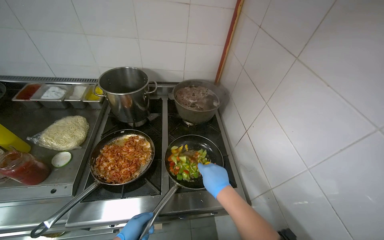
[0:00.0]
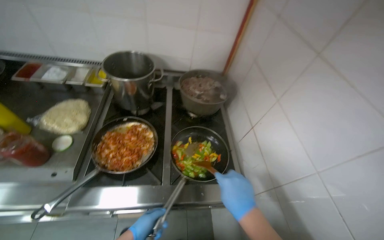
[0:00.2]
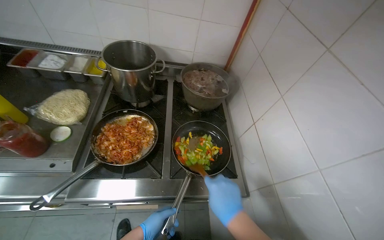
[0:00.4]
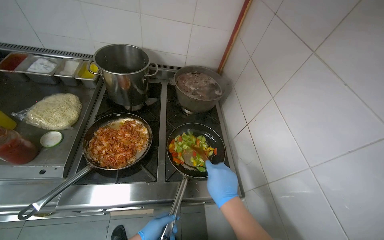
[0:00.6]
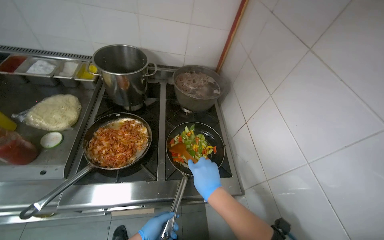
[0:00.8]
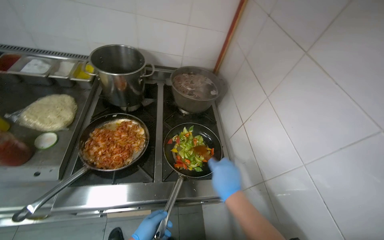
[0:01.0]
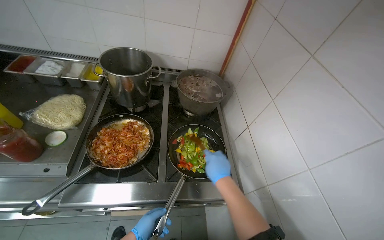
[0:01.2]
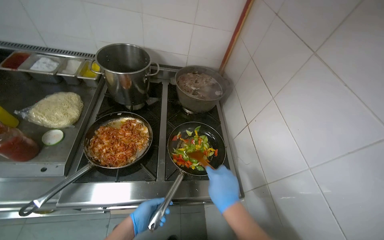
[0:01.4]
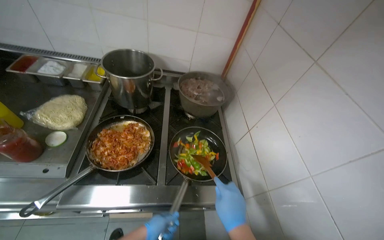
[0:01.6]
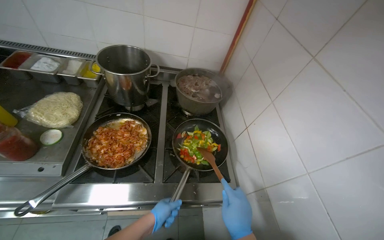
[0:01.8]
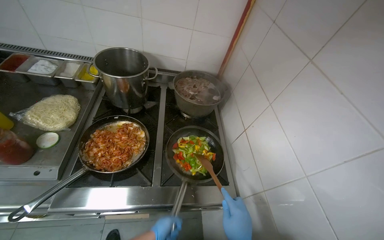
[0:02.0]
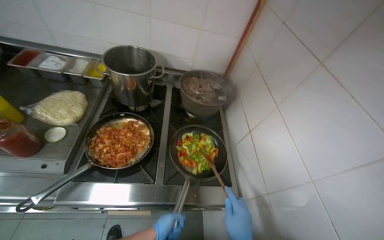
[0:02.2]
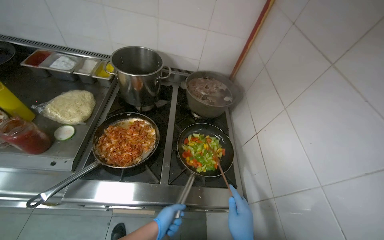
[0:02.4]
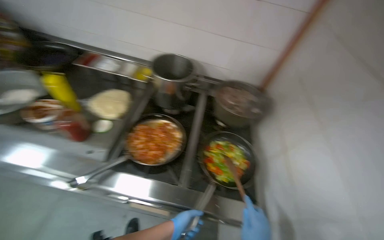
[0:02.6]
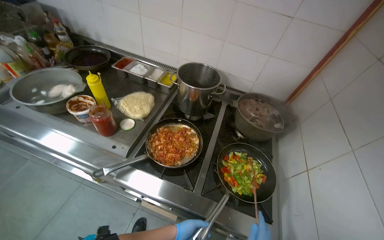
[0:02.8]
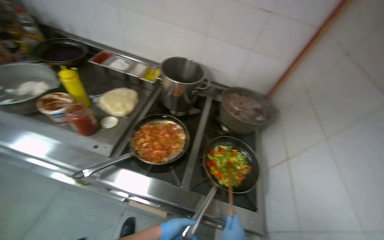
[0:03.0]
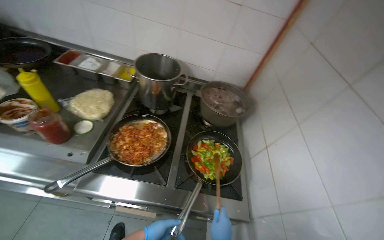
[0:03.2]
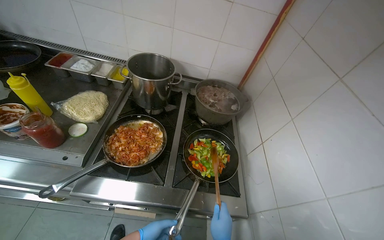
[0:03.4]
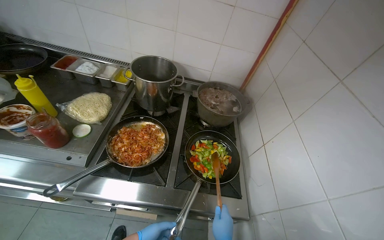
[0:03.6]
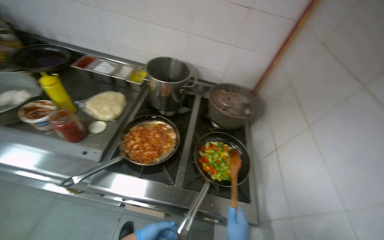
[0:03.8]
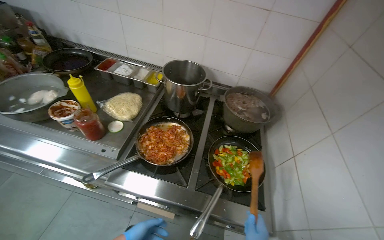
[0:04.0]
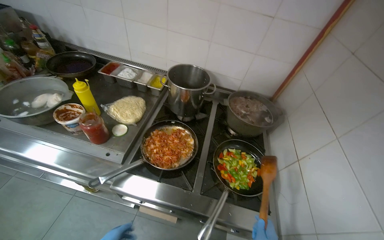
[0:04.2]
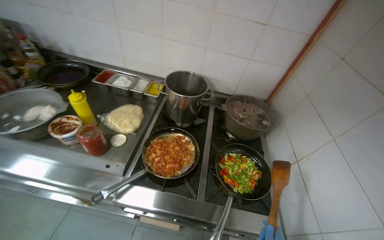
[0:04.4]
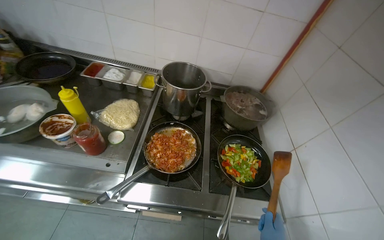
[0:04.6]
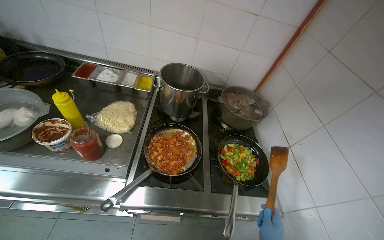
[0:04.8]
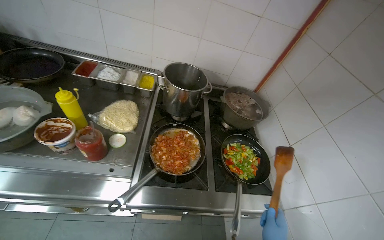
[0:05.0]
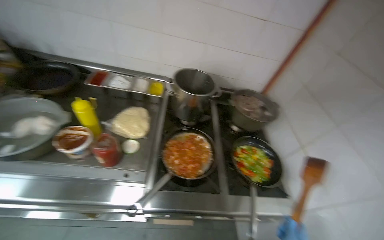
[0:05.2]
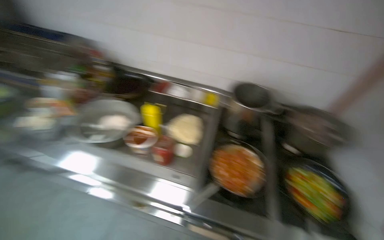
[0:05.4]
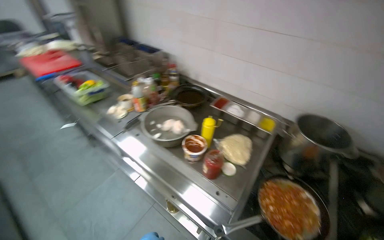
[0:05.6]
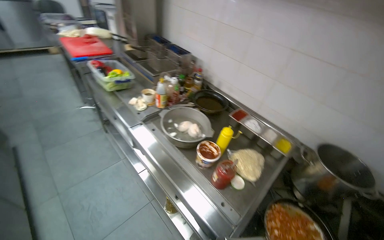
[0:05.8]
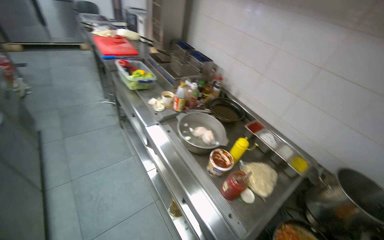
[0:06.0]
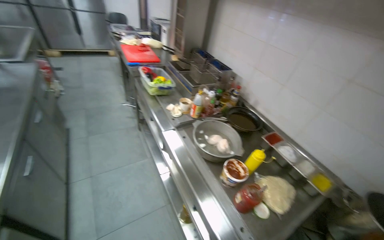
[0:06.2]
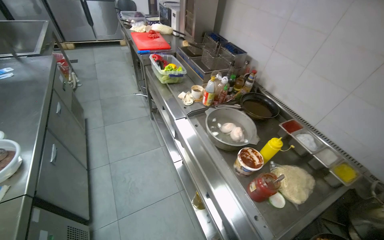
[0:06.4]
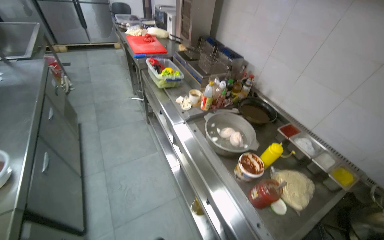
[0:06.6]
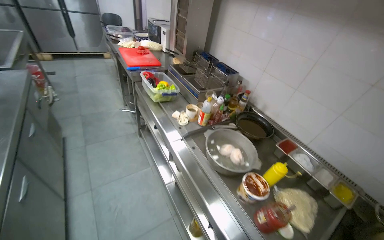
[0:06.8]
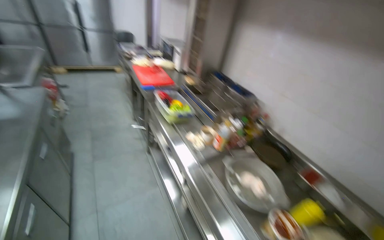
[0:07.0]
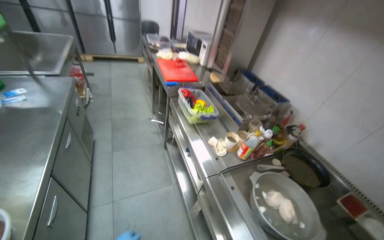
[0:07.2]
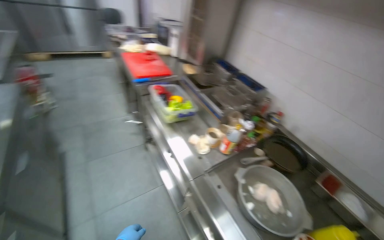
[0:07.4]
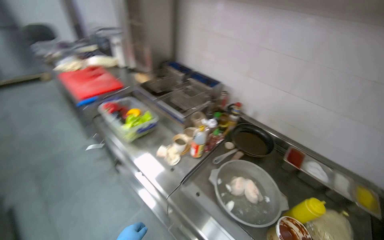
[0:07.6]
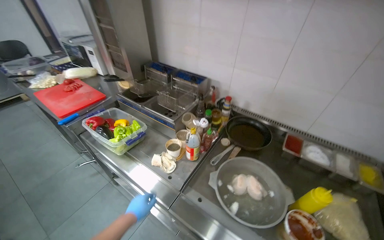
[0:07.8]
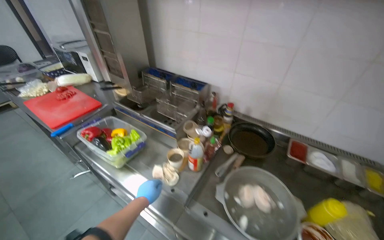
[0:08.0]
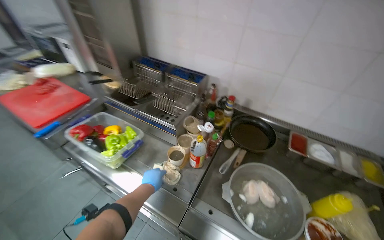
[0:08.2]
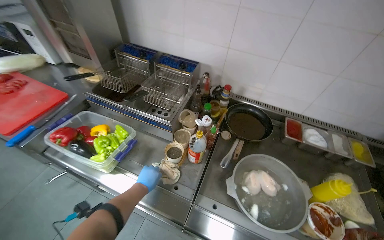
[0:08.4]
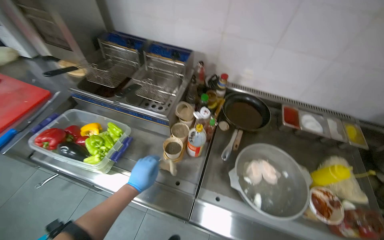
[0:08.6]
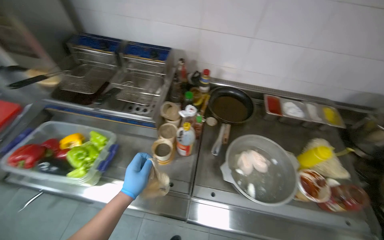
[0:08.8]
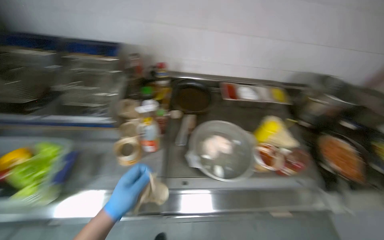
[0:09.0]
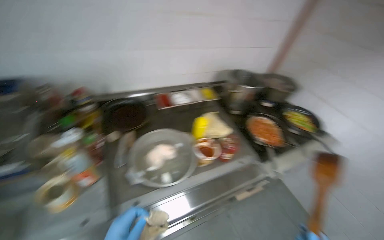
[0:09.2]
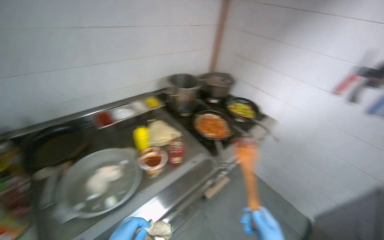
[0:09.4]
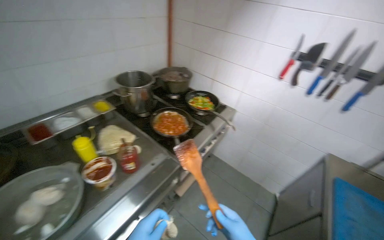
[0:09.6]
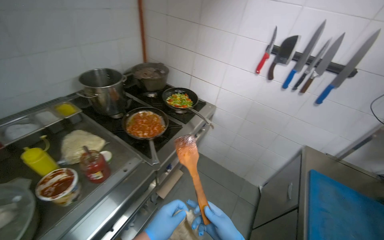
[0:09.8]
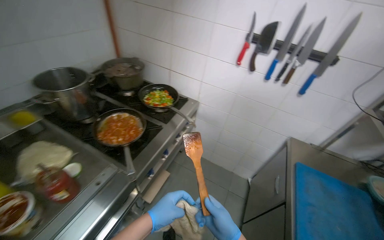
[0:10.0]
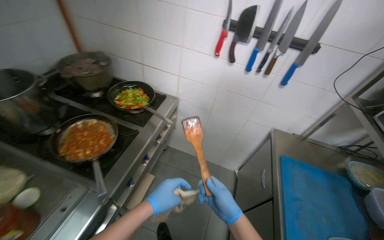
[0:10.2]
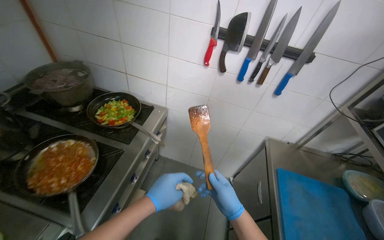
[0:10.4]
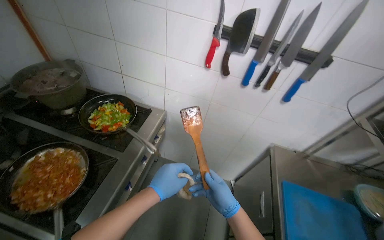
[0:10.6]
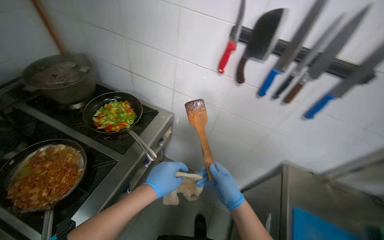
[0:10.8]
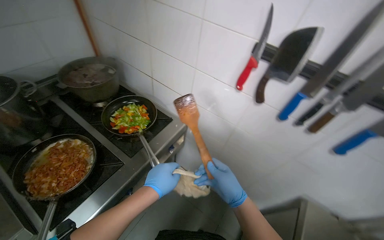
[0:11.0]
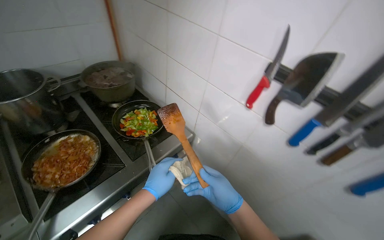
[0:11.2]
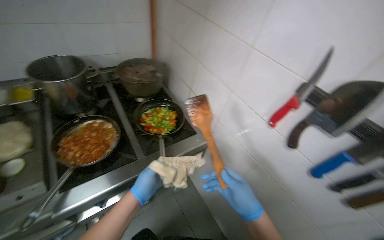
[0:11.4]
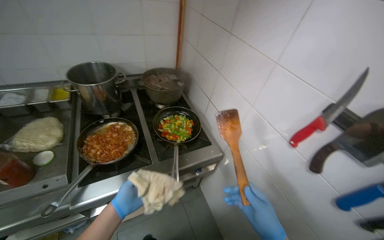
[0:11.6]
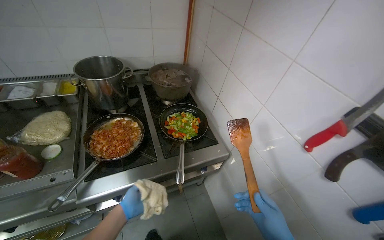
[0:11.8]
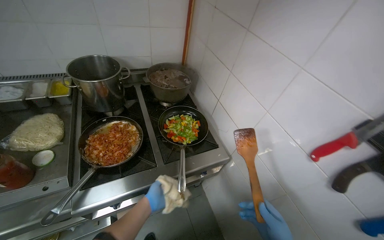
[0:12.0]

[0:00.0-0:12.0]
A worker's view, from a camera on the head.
Job: cooking food.
The whole recording: Cooking vegetables in pan. The worker stirs and flambés vegetables in a pan on the stove, adding an ingredient.
0:01.6 to 0:03.0: The head turns to the left by approximately 15 degrees.
0:04.4 to 0:06.0: The head travels some 40 cm. The head rotates approximately 45 degrees to the left.
0:06.0 to 0:07.6: The head travels roughly 50 cm.
0:07.6 to 0:09.0: The head turns to the right by approximately 45 degrees. The view tips downward by roughly 15 degrees.
0:09.0 to 0:10.4: The camera is carried approximately 90 cm. The head turns to the right by roughly 70 degrees.
0:10.4 to 0:12.0: The head rotates about 50 degrees to the left.

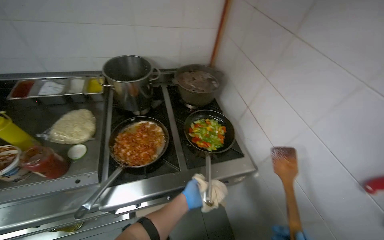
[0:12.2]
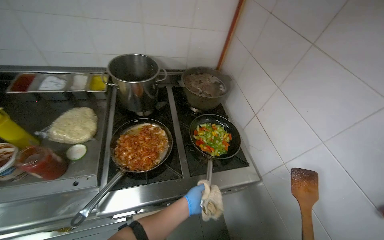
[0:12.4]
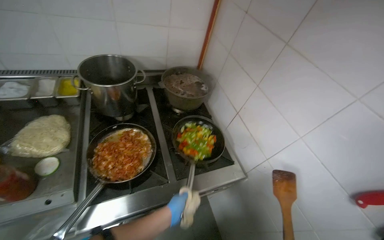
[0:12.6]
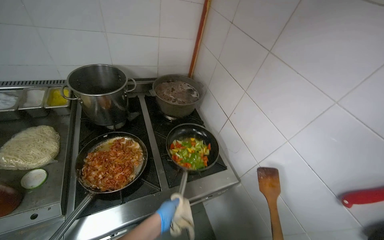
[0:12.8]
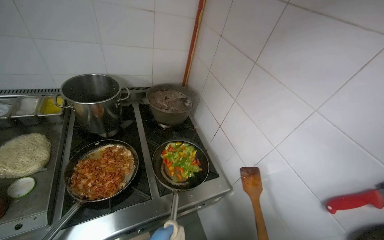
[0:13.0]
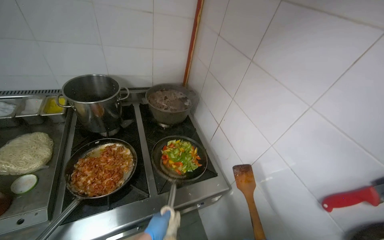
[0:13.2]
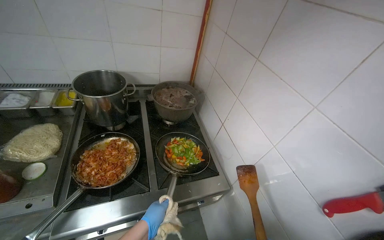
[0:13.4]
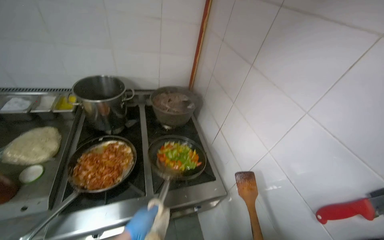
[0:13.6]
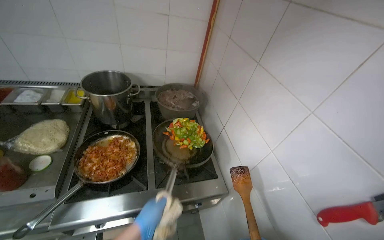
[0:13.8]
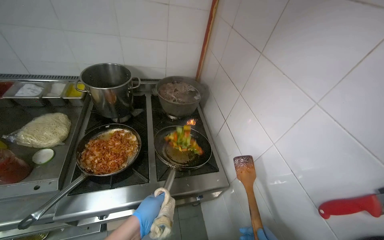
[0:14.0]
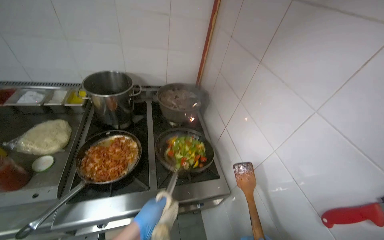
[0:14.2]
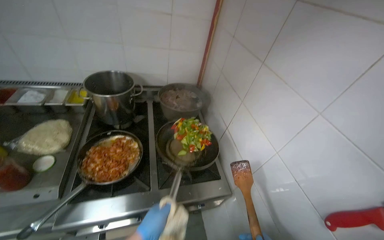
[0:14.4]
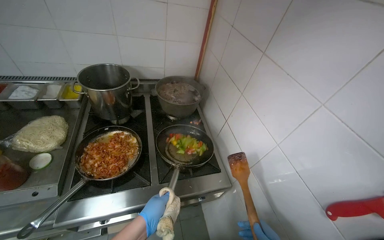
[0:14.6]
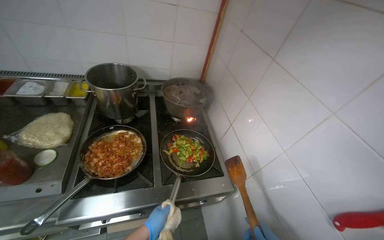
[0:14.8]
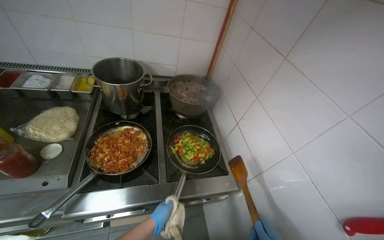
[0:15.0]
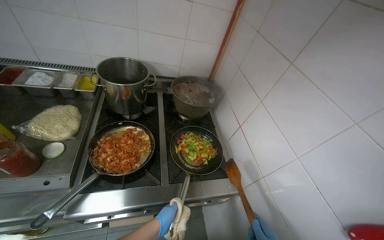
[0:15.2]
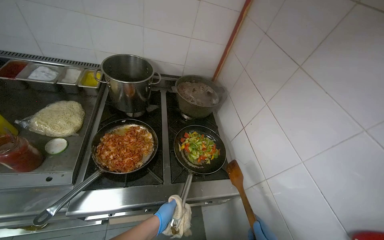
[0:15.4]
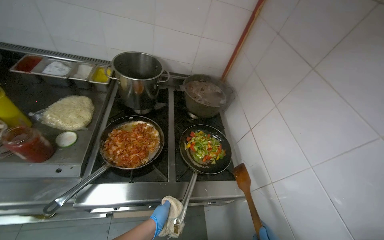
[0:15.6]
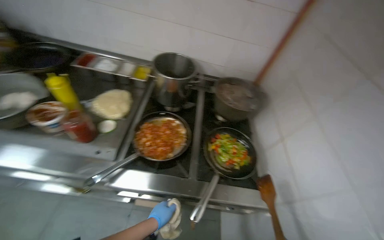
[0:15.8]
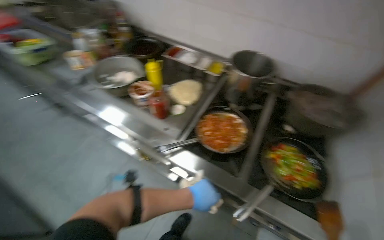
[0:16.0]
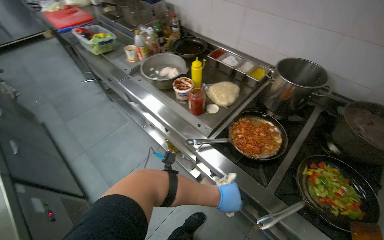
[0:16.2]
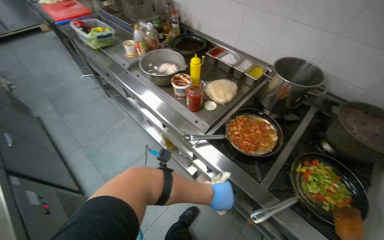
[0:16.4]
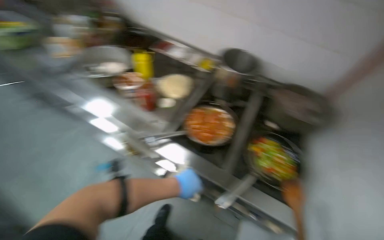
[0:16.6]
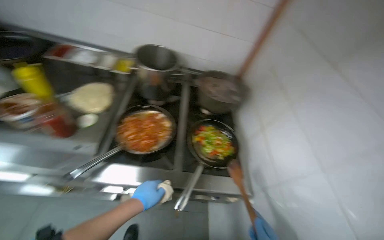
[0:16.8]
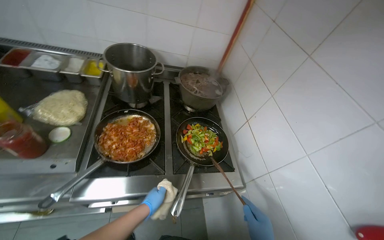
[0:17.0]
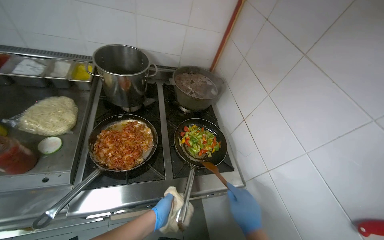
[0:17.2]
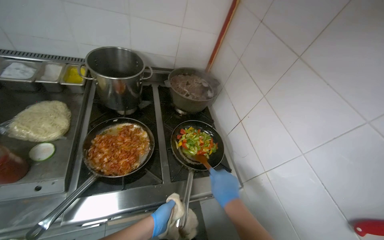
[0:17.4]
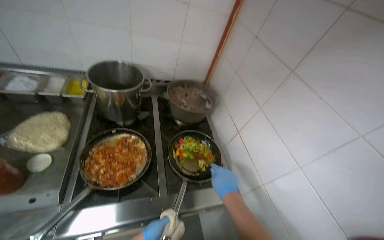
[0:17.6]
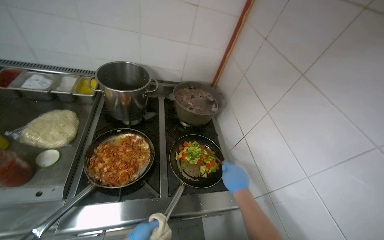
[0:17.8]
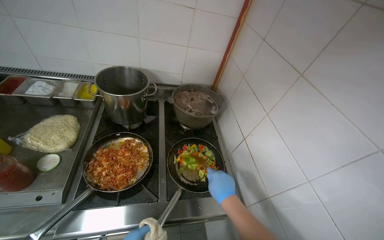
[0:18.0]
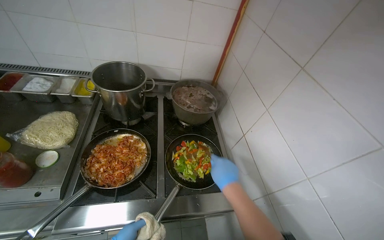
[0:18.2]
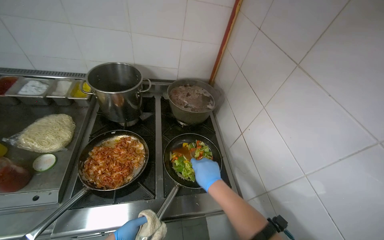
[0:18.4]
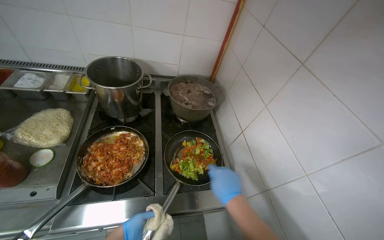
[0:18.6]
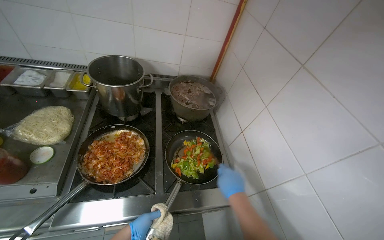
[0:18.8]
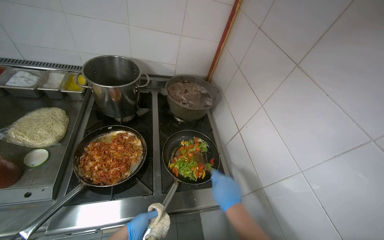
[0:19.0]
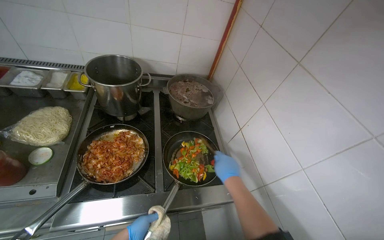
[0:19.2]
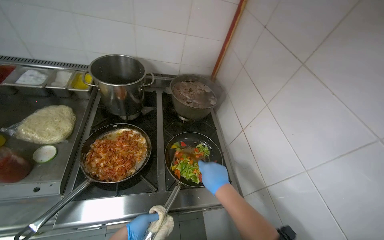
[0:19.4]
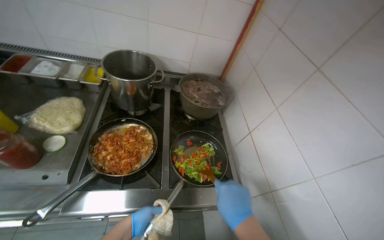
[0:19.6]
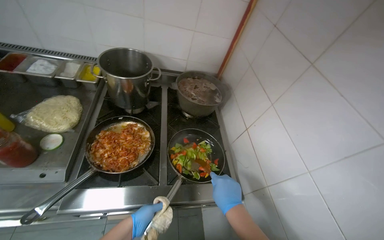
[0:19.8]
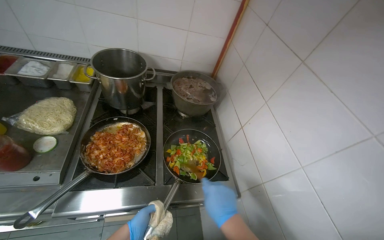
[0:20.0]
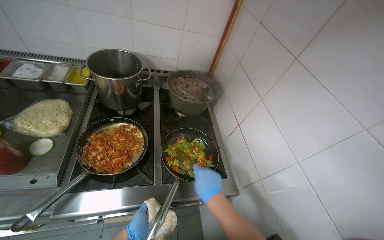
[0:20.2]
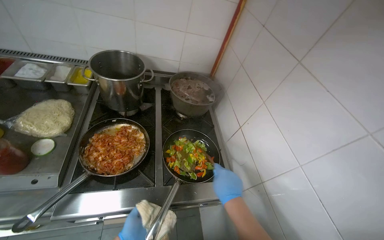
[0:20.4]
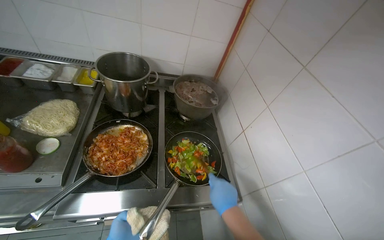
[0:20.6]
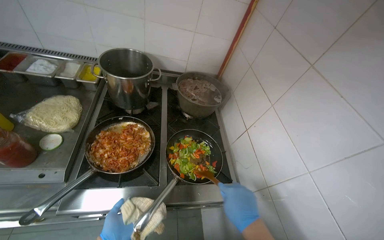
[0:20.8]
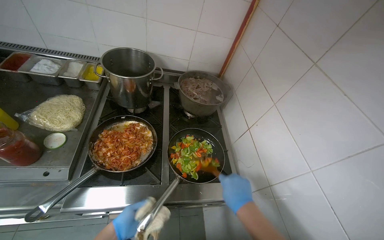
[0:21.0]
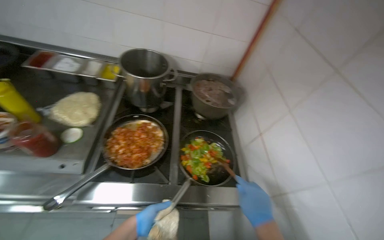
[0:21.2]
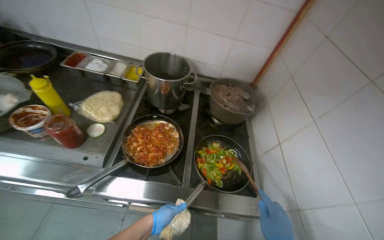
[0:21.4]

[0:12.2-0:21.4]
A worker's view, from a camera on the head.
Job: cooking food.
The whole recording: Cooking vegetables in pan. The worker stirs and flambés vegetables in a pan on the stove, adding an ingredient.
0:13.8 to 0:15.2: The left hand goes approximately 15 cm farther from the camera and down the picture.
